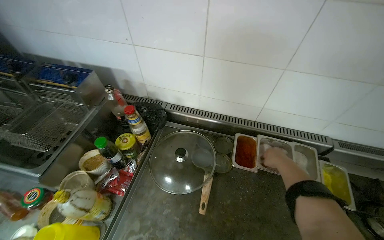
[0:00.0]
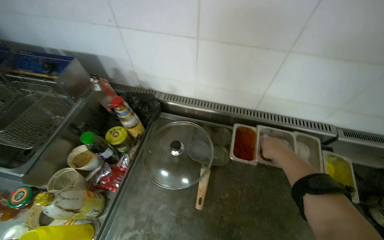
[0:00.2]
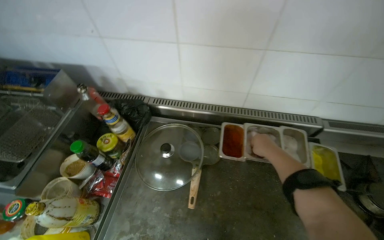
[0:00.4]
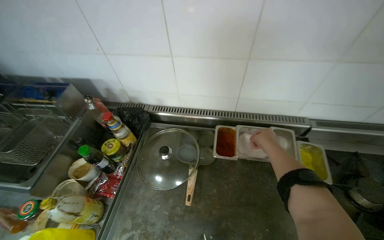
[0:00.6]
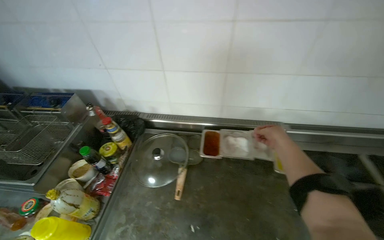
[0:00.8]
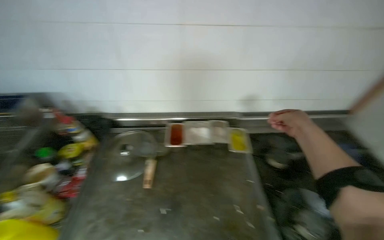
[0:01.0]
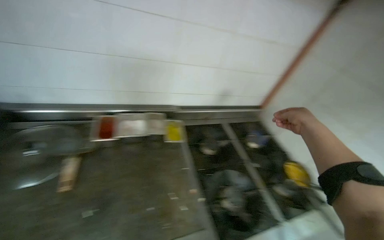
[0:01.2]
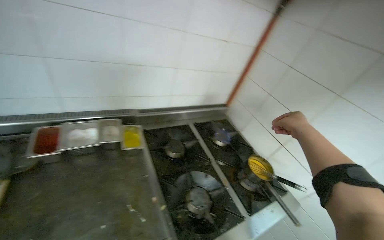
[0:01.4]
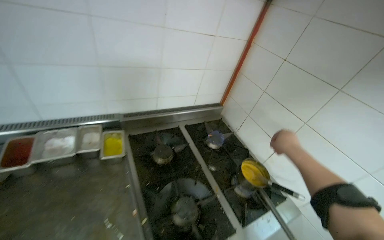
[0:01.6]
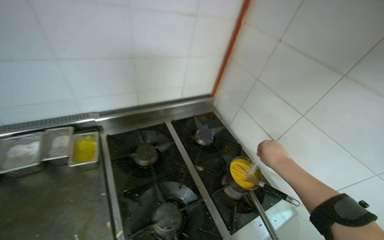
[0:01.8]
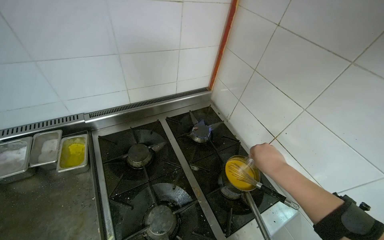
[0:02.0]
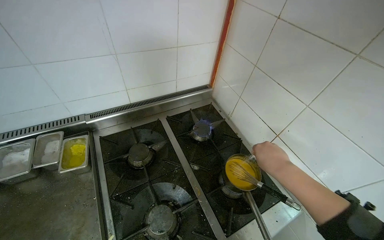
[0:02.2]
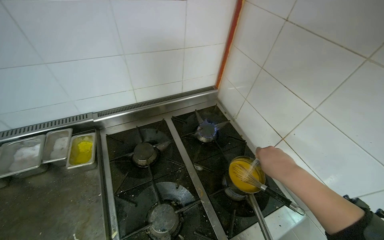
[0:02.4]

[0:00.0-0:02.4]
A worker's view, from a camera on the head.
Job: preparing food.
The whole recording: Preparing sauce in a pot. The worker continuously whisks a yellow mixture in a small pot on the stove, adding ingredients.
0:00.0 to 0:01.2: The wearer's head swings about 30 degrees to the right.
0:01.2 to 0:02.4: The camera is carried about 50 cm.

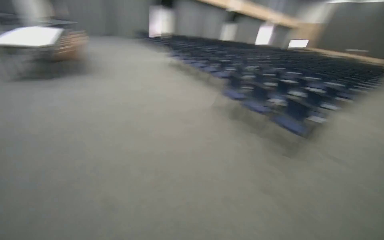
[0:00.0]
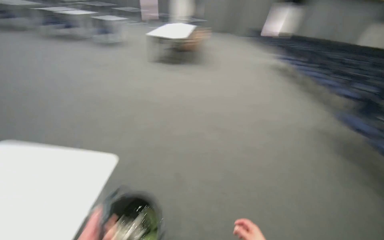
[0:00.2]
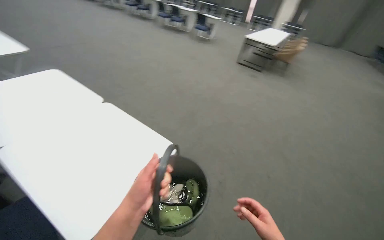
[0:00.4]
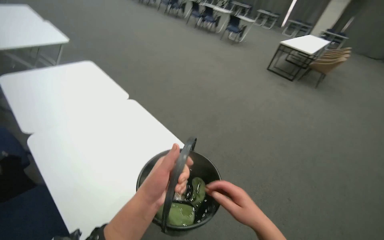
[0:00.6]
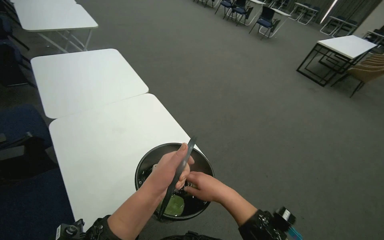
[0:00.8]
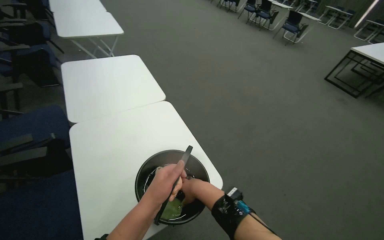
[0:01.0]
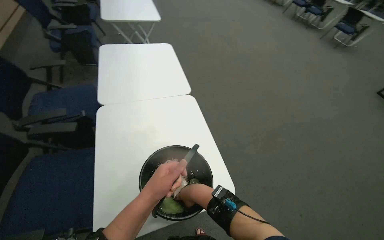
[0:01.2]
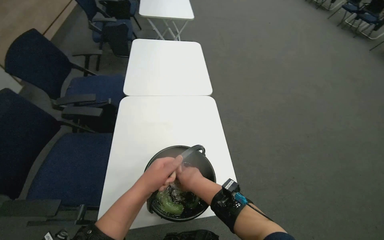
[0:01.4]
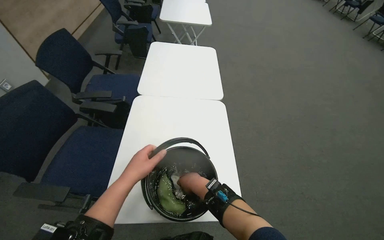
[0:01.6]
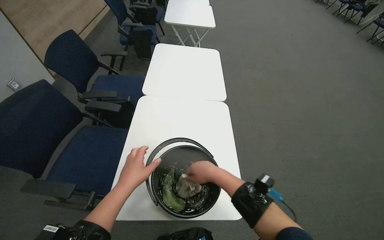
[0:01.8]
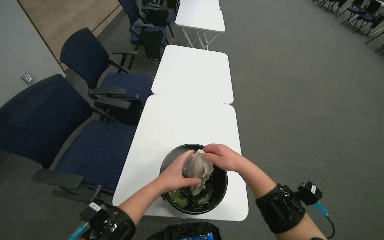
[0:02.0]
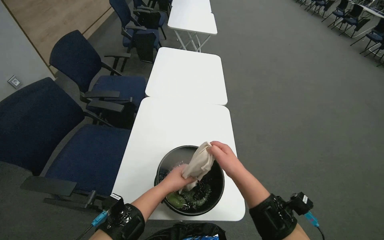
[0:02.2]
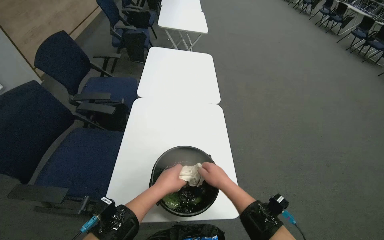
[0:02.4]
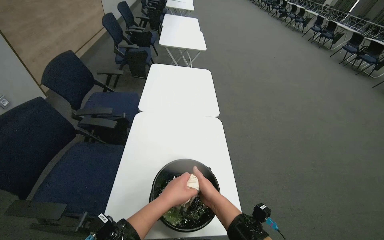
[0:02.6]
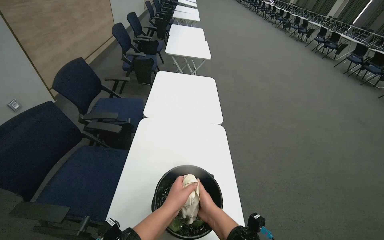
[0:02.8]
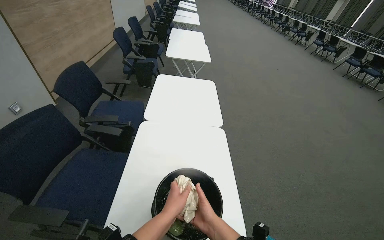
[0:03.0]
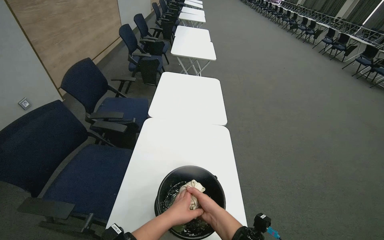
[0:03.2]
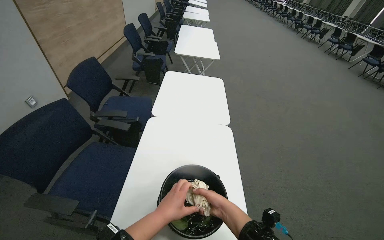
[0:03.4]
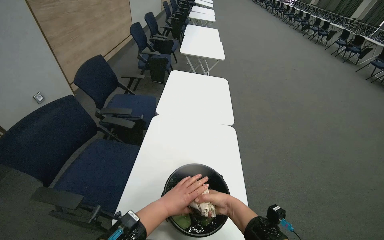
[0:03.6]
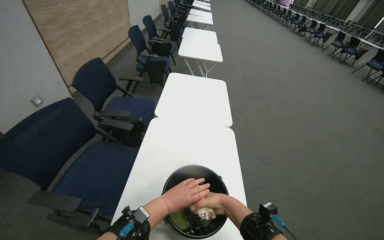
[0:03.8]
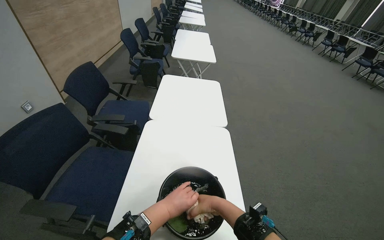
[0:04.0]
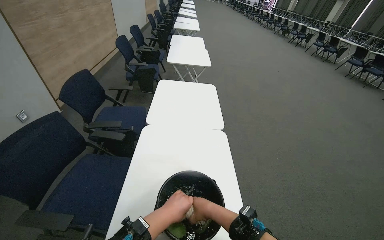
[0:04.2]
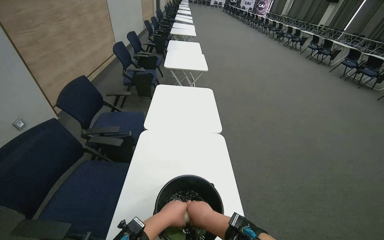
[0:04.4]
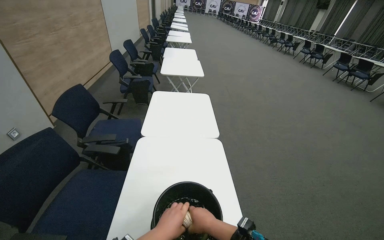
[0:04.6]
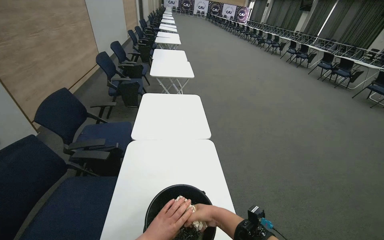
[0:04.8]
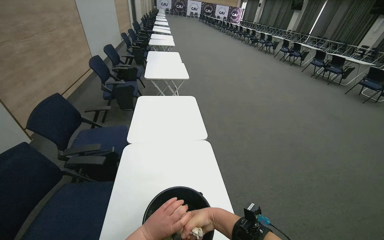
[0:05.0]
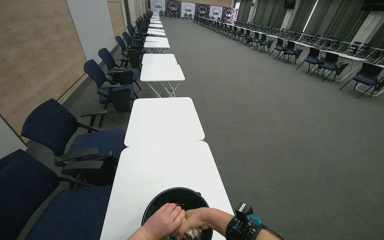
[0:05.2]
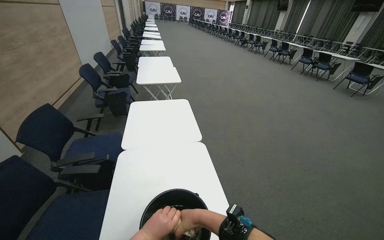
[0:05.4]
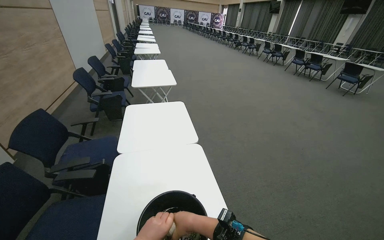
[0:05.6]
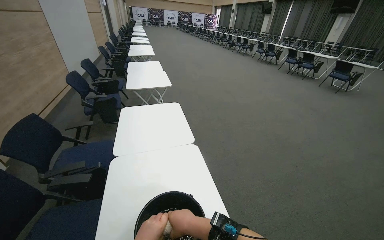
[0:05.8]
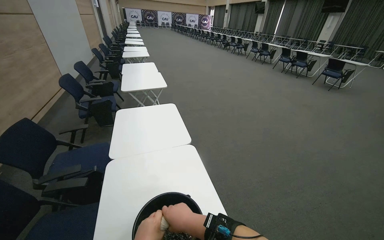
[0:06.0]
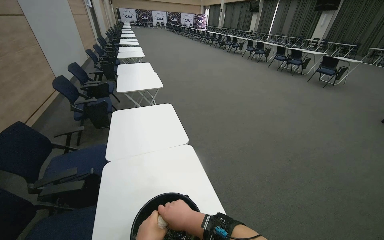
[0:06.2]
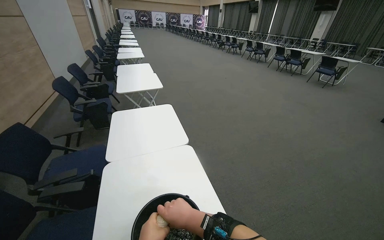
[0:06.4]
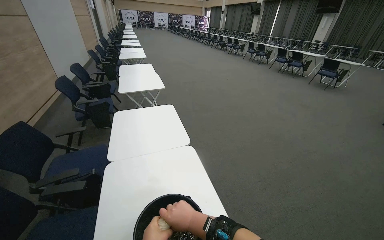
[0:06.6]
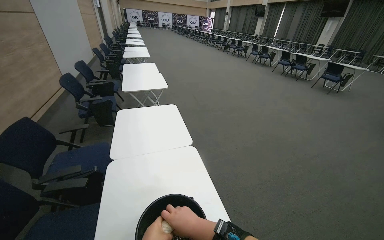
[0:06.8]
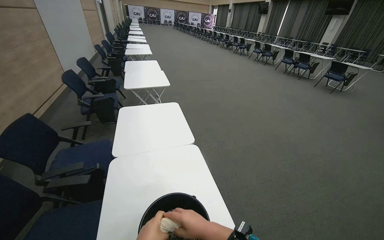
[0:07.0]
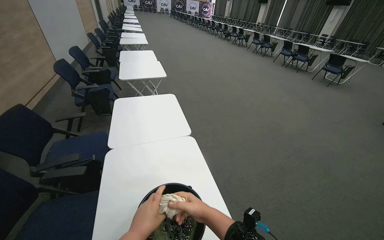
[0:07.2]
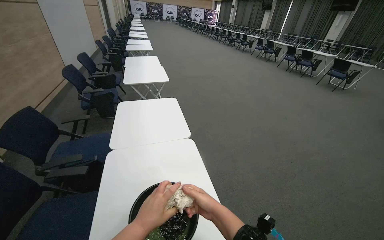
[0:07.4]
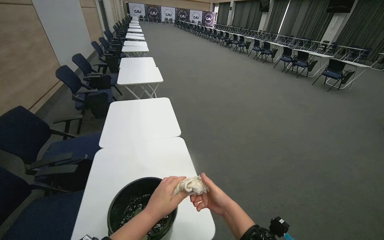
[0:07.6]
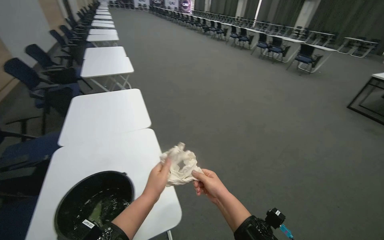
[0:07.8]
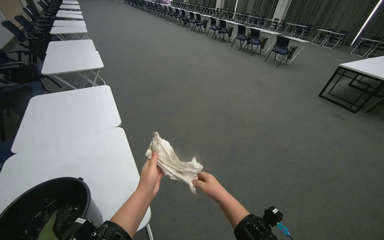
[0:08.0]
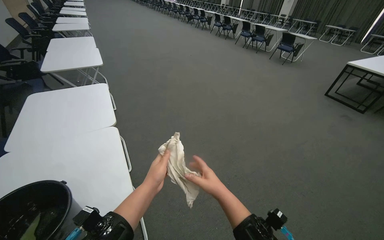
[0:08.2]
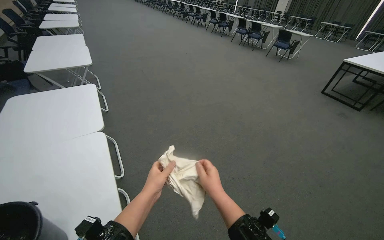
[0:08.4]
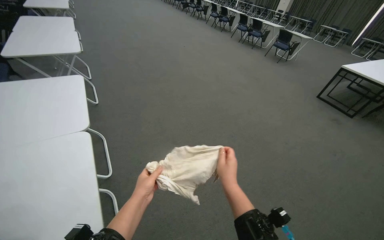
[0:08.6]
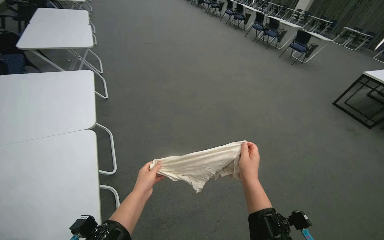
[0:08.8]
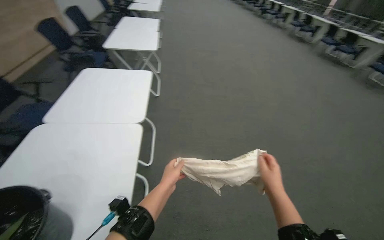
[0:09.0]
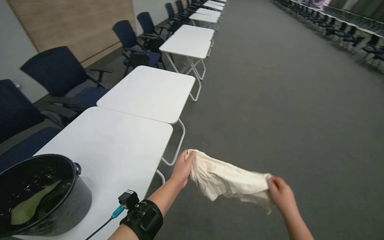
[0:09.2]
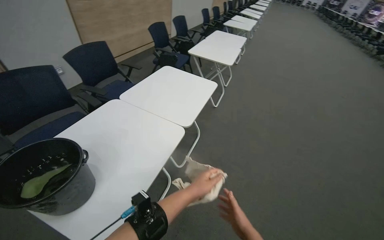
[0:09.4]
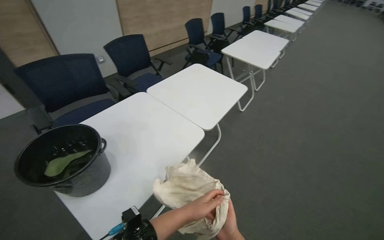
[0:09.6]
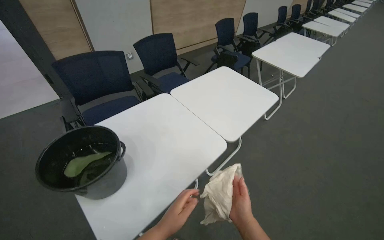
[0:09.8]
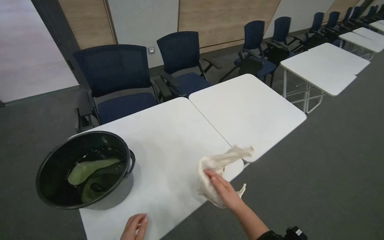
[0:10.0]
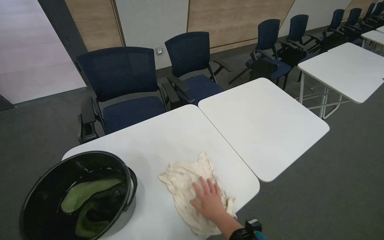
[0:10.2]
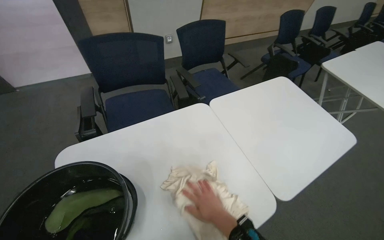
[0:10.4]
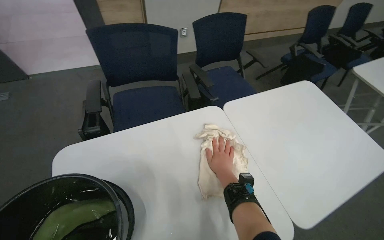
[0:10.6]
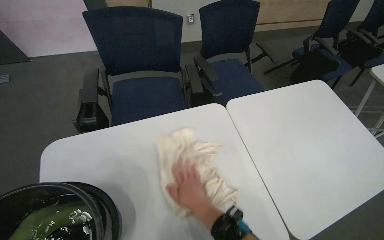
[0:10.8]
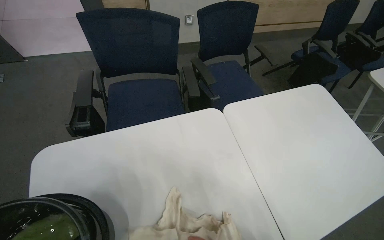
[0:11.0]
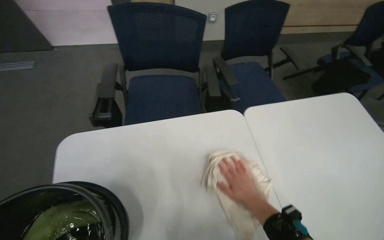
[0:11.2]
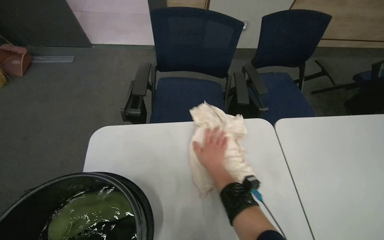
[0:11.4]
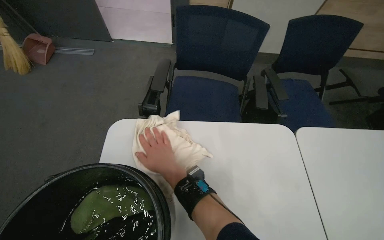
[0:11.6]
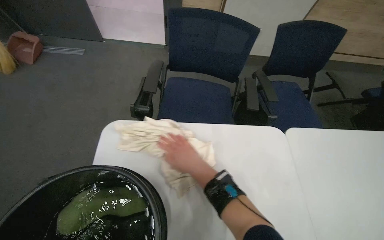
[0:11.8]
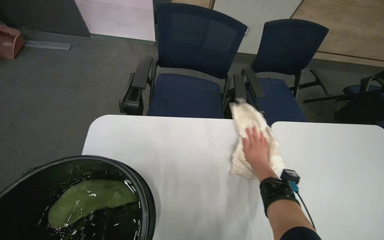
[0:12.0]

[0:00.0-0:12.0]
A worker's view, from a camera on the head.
Job: wiping surfaces.
The whole recording: Wiping conference room tables and chairs. The worker wipes down tables and chairs in the conference room, periodically rinsing the cloth.
0:03.0 to 0:04.4: The hands are busy where they are.
0:04.4 to 0:06.0: The head turns to the right by approximately 15 degrees.
0:06.0 to 0:07.6: The right hand heads to the right, covering roughly 20 cm.
0:07.6 to 0:09.0: The camera is carried about 40 cm.
0:09.0 to 0:10.4: The camera is carried roughly 50 cm. The head turns to the left by some 65 degrees.
0:10.4 to 0:12.0: The right hand moves left and right over approximately 30 cm, changing direction 2 times.

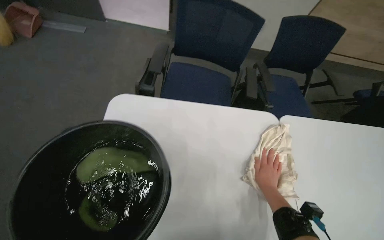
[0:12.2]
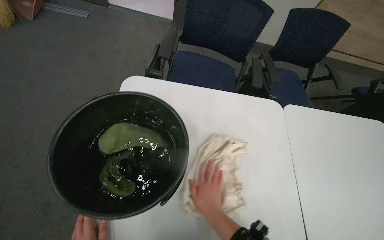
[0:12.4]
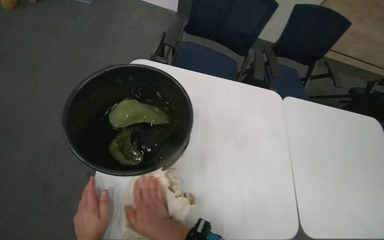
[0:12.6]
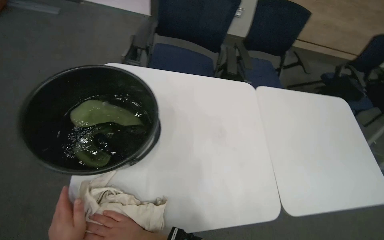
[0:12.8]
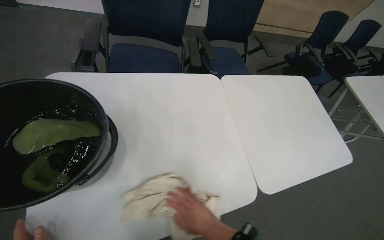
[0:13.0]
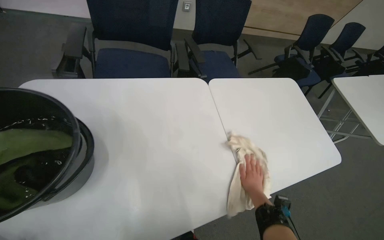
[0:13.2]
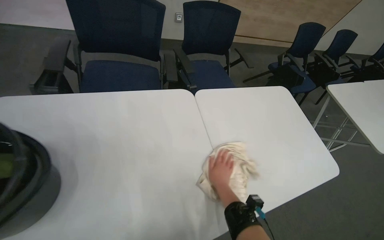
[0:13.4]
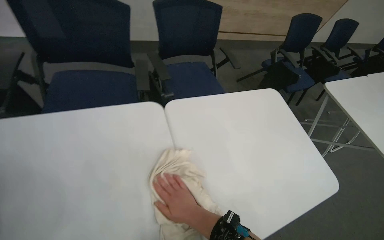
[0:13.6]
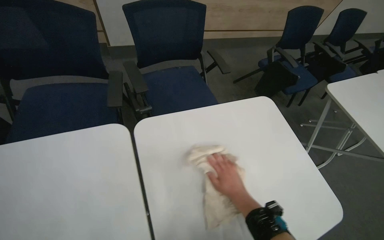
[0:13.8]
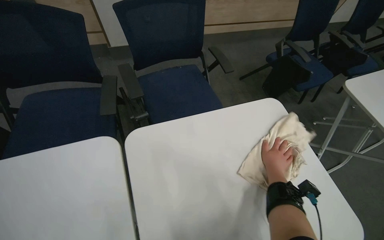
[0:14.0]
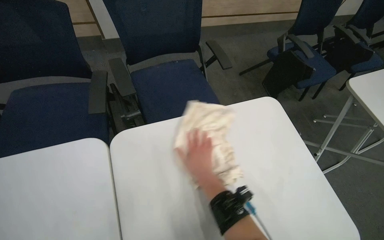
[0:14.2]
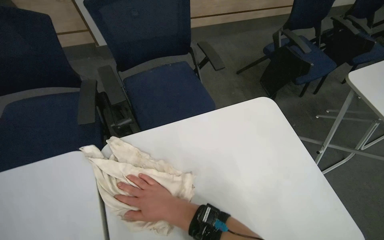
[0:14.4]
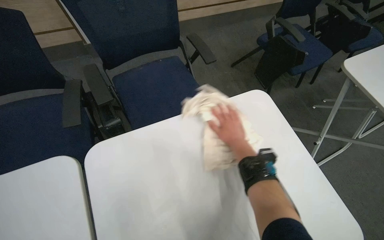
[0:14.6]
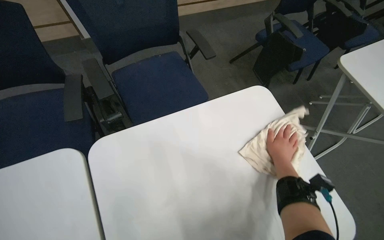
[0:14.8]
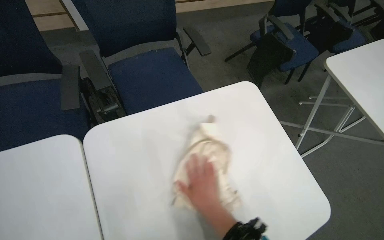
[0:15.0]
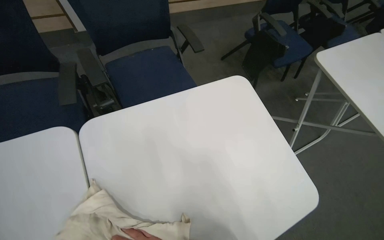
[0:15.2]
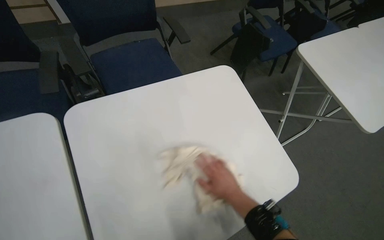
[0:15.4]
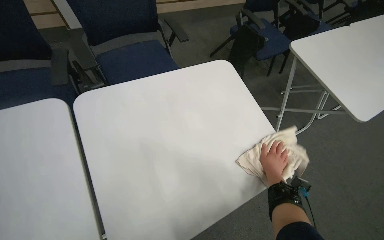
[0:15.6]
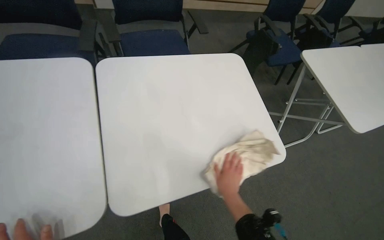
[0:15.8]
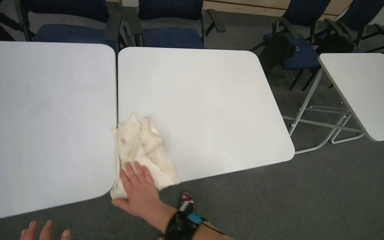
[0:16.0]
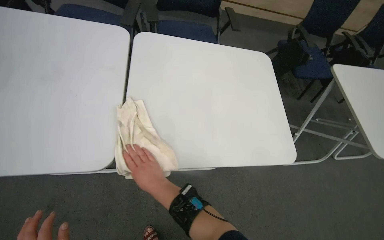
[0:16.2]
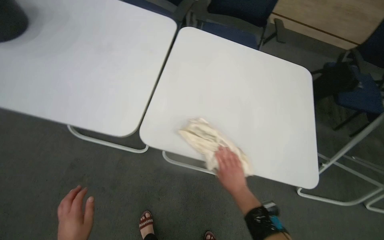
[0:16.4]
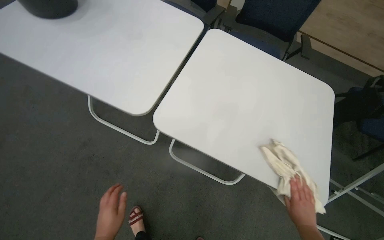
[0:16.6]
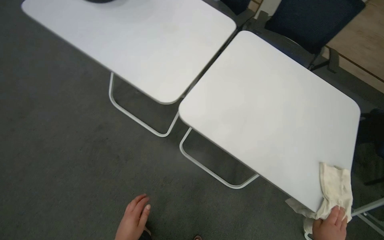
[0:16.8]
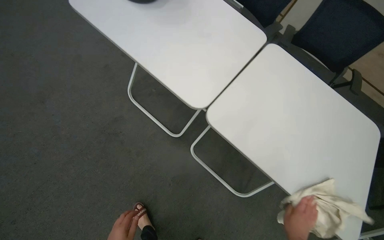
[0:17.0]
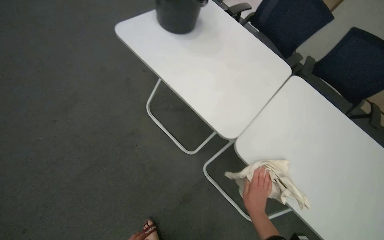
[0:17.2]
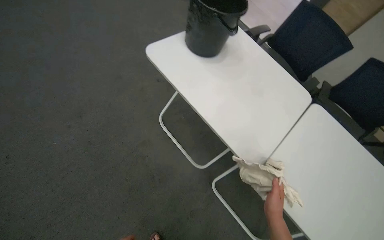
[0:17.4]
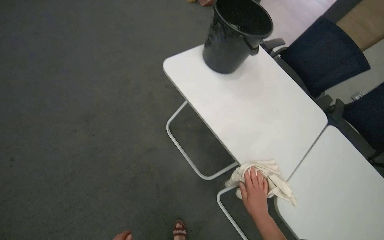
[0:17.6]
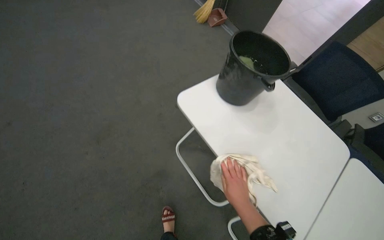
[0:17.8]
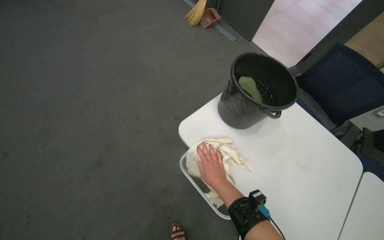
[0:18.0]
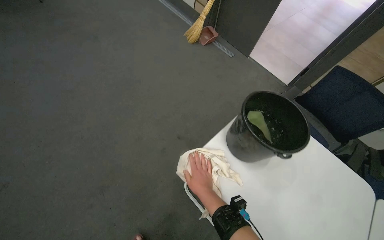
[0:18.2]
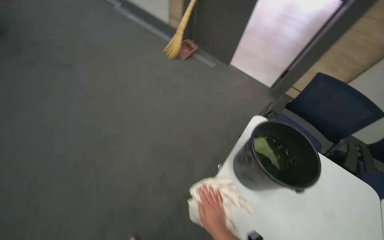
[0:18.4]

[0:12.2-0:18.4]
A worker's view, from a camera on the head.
Job: wiping surfaces.
The whole recording: Wiping conference room tables and chairs. The worker wipes down tables and chairs in the conference room, periodically rinsing the cloth.
0:12.2 to 0:13.8: The wearer moves some 50 cm.
0:13.8 to 0:15.4: The right hand moves approximately 25 cm up the picture and comes back.
0:15.4 to 0:16.8: The camera travels approximately 40 cm. The head rotates some 55 degrees to the left. The camera pitches upward, by approximately 10 degrees.
0:16.8 to 0:18.4: The wearer moves approximately 60 cm. The camera pitches upward, by some 20 degrees.
